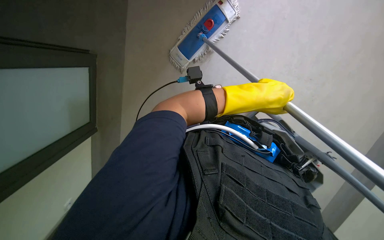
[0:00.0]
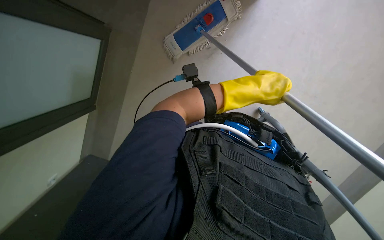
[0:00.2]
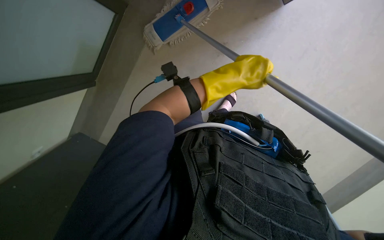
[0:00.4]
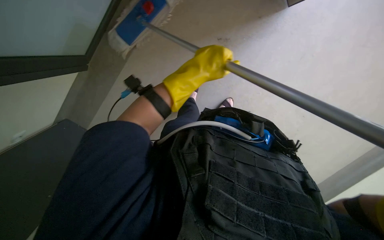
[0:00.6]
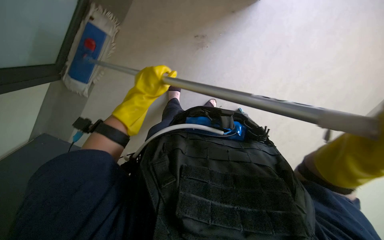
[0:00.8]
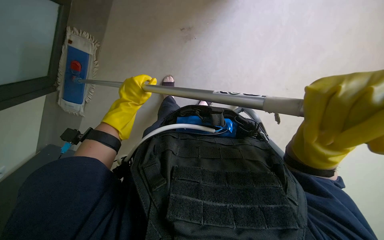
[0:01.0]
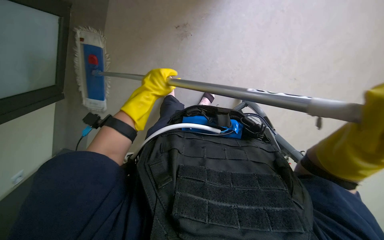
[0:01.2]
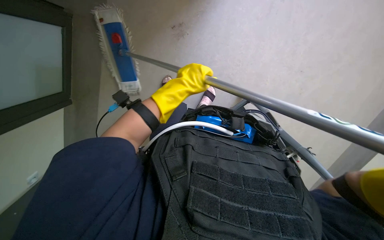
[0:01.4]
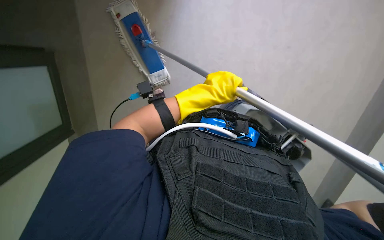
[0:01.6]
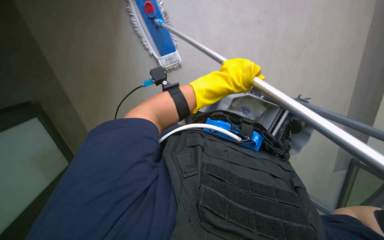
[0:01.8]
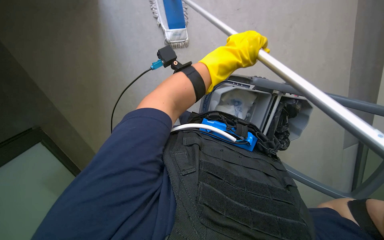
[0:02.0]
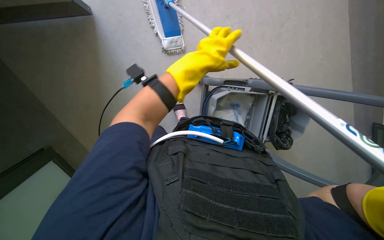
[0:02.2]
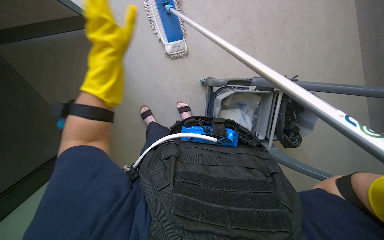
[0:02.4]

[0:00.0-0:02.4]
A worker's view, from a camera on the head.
Job: mopping floor.
The whole recording: Mopping floor with flat mop. The worker mops the floor with a flat mop, periodically cleaning the mop head in a bucket.
0:00.0 to 0:01.2: The left hand travels to the left and farther from the camera by some 15 cm.
0:01.2 to 0:02.4: The left hand goes roughly 15 cm nearer to the camera and up the picture, and goes to the right and returns, roughly 15 cm each way.

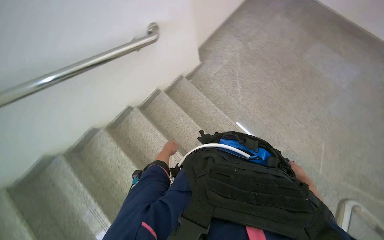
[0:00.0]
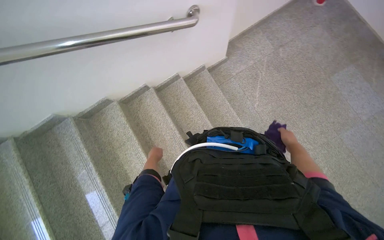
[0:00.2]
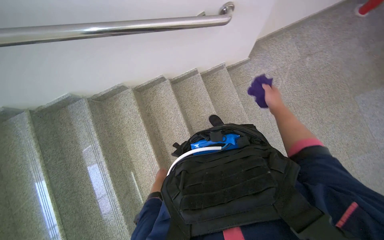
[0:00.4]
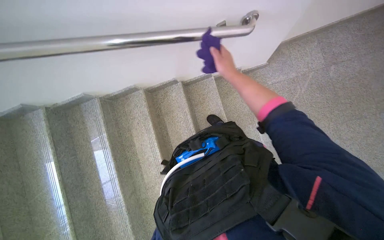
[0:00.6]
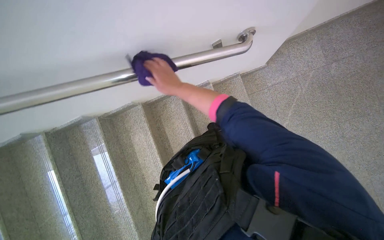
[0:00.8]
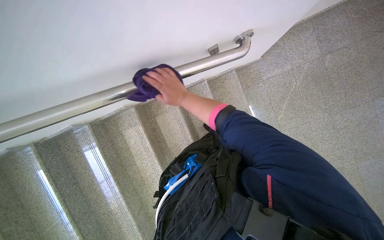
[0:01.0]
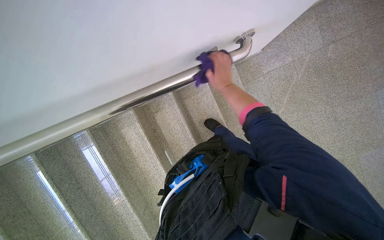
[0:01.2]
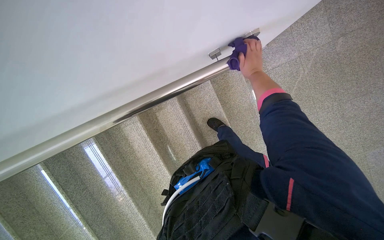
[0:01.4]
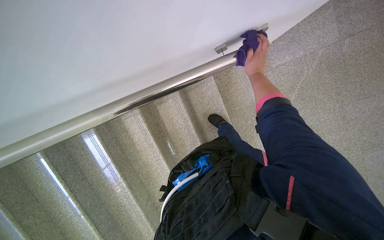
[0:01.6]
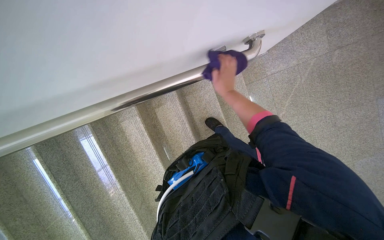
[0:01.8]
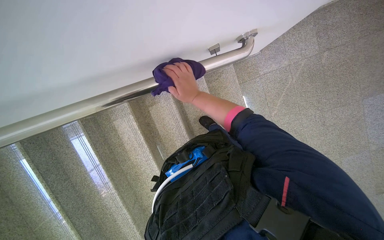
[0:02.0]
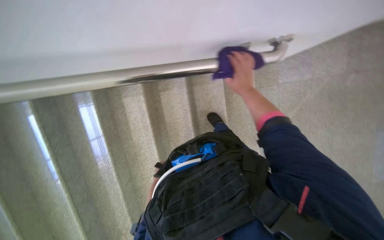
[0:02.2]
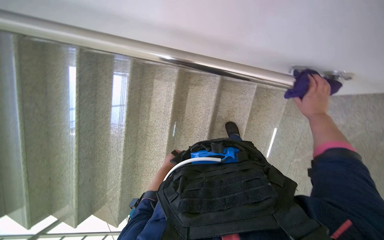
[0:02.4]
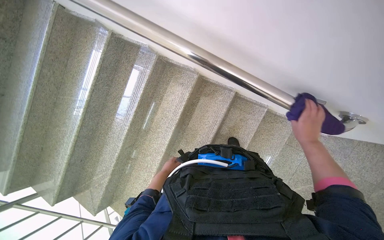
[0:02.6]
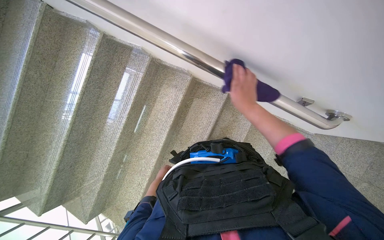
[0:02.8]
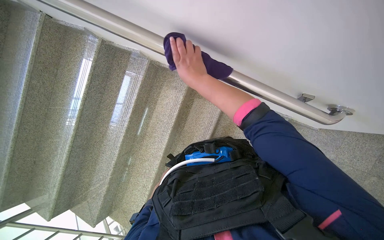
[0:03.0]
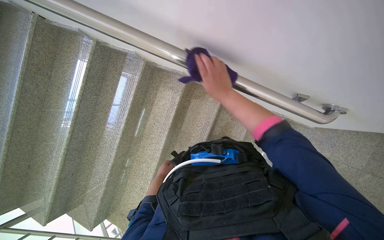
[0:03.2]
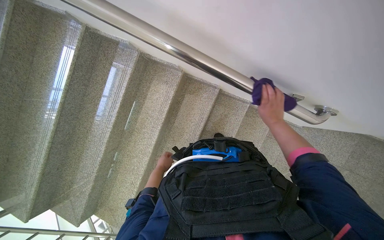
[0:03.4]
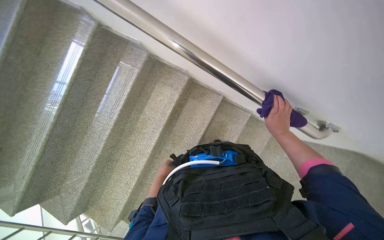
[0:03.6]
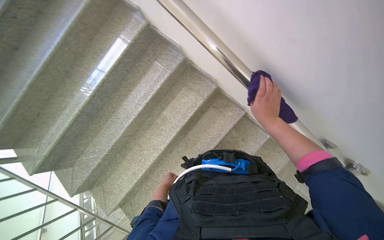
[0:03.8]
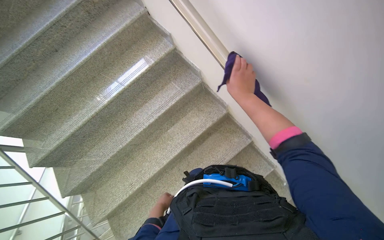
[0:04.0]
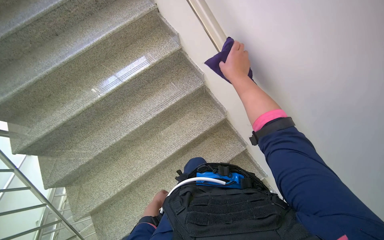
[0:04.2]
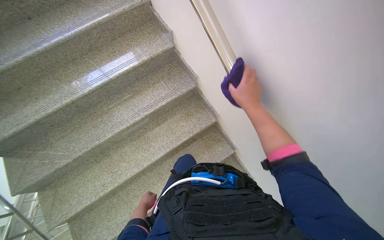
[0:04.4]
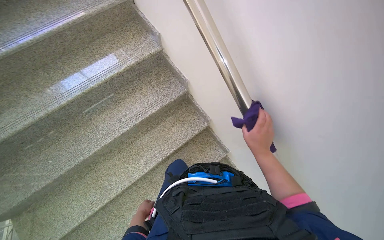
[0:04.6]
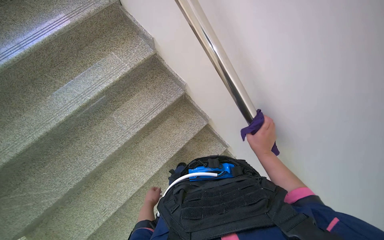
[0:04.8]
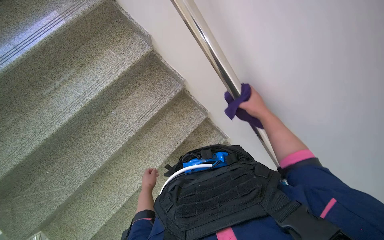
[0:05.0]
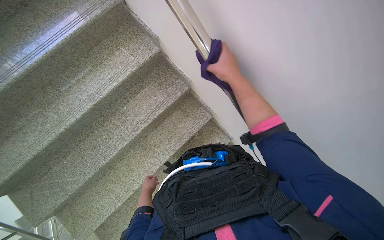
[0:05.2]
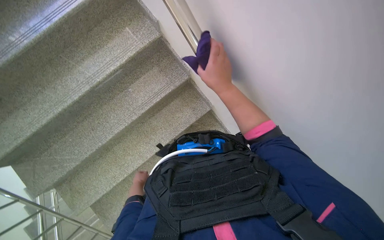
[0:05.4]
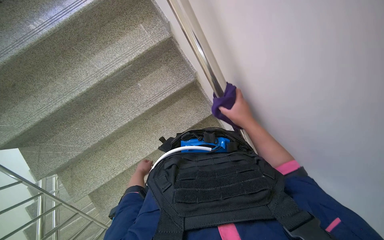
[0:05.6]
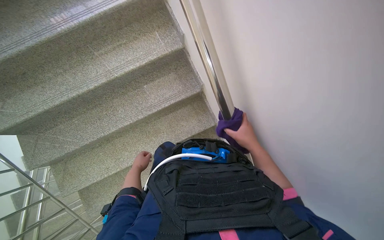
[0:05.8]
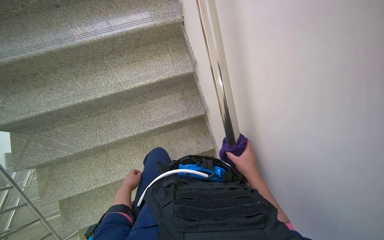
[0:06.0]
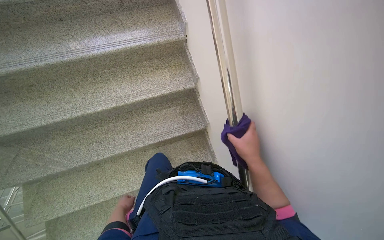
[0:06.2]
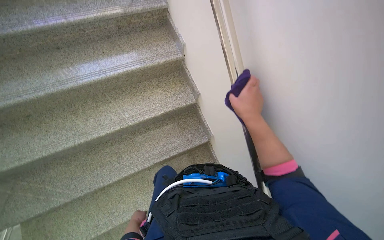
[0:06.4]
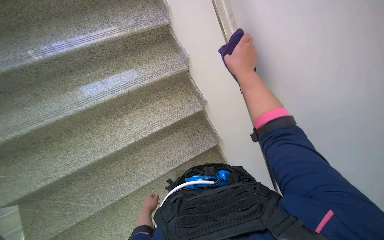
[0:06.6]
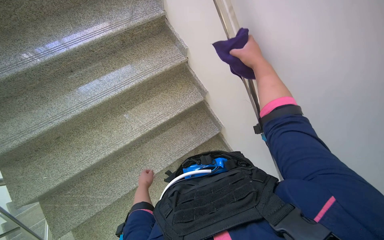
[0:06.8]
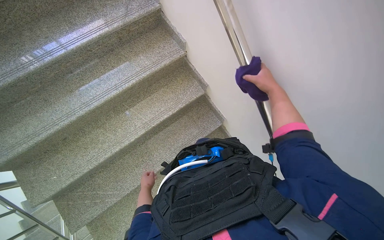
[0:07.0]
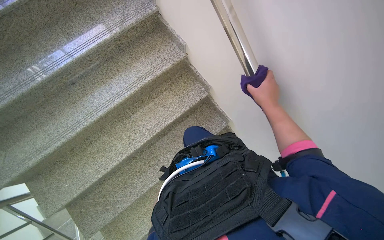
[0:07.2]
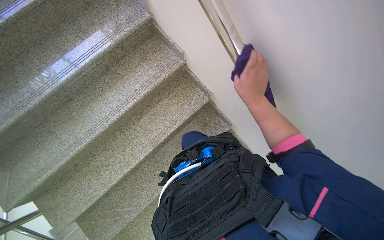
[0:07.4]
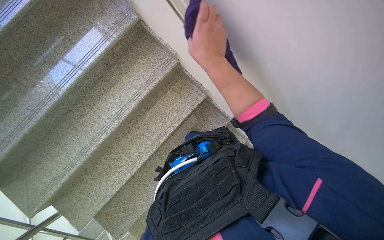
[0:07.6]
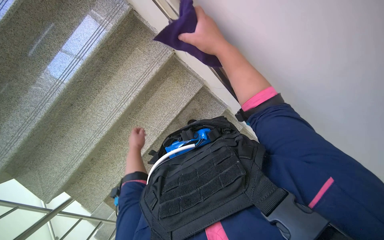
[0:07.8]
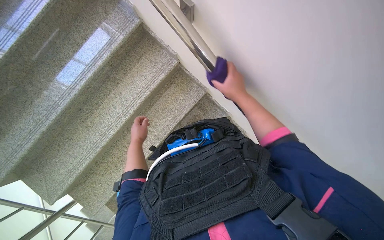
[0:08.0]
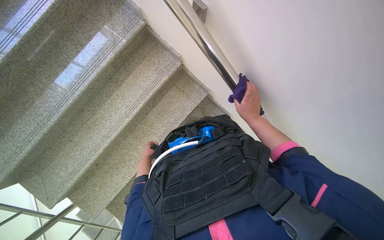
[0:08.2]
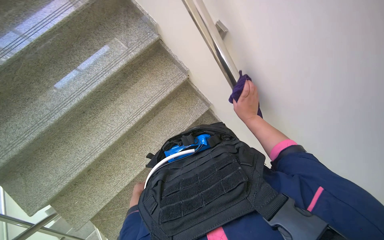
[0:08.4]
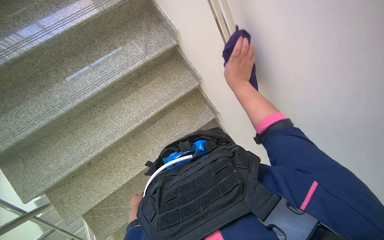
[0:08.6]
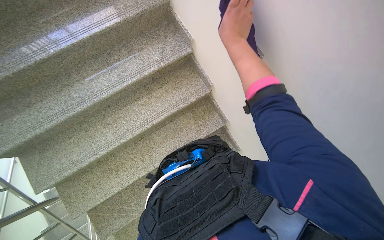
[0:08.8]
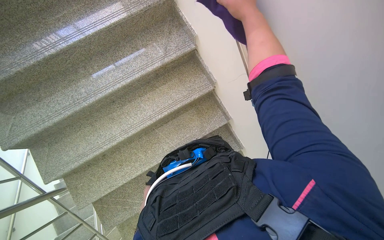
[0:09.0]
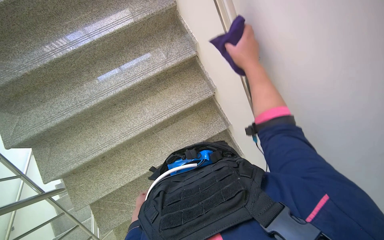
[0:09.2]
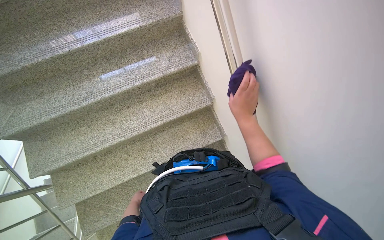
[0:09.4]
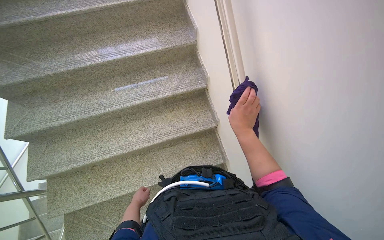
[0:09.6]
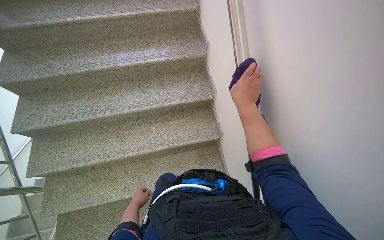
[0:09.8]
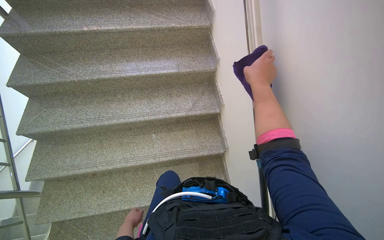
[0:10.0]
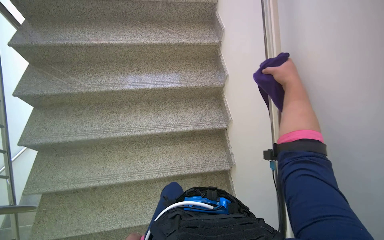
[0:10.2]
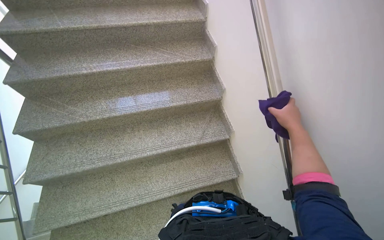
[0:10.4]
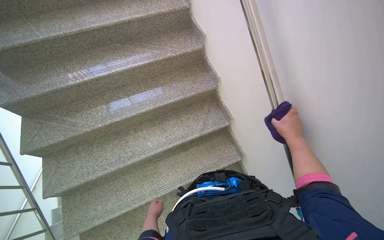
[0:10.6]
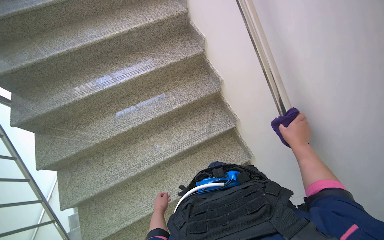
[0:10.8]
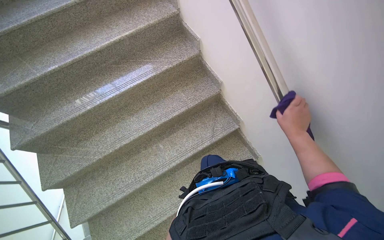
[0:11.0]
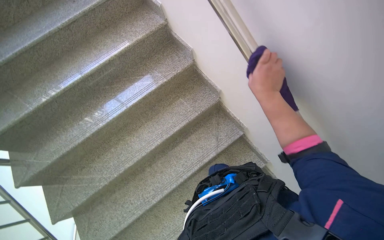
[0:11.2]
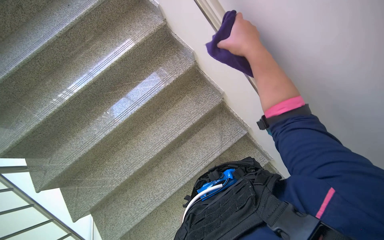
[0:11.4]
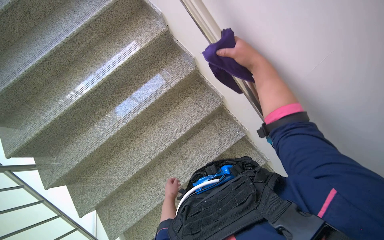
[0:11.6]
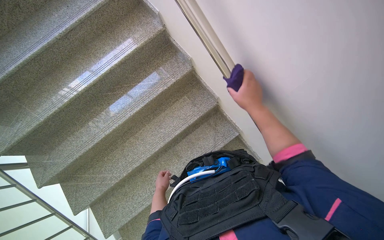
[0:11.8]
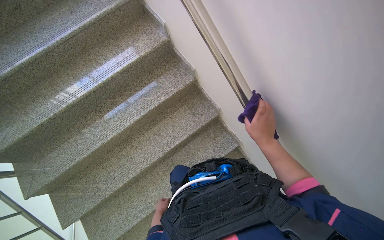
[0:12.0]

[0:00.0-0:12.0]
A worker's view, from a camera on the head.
Job: wiping surfaces.
The whole recording: Wiping wall handrail. The worker wipes the wall handrail with a purple cloth.
0:00.0 to 0:01.6: The camera travels approximately 60 cm. The camera pitches downward, by roughly 25 degrees. The scene rotates clockwise by about 25 degrees.
0:01.6 to 0:03.0: The scene turns about 45 degrees clockwise in the picture.
0:03.0 to 0:04.4: The view tilts about 15 degrees upward. The scene rotates clockwise by some 35 degrees.
0:06.0 to 0:07.6: The camera travels approximately 50 cm. The wearer looks roughly 10 degrees further downward. The scene rotates counterclockwise by some 30 degrees.
0:07.6 to 0:09.0: The right hand travels up the picture by some 15 cm.
0:09.0 to 0:10.4: The view tips upward by roughly 20 degrees.
0:10.4 to 0:12.0: The head travels some 50 cm. The view tips downward by about 15 degrees.

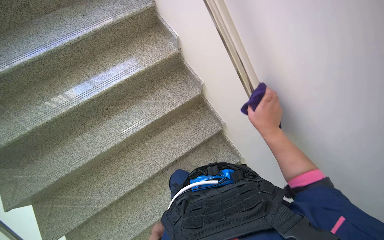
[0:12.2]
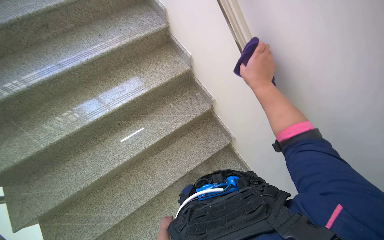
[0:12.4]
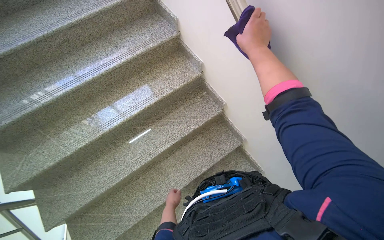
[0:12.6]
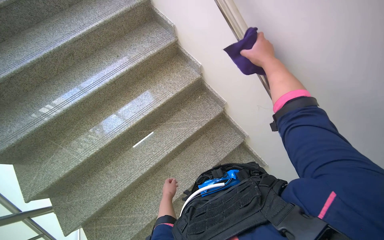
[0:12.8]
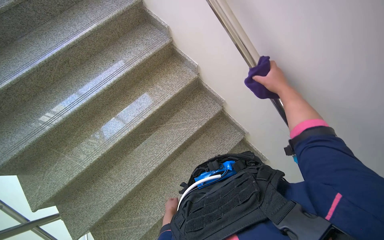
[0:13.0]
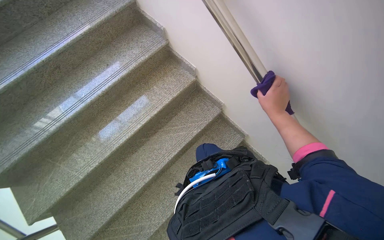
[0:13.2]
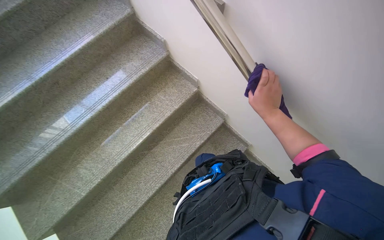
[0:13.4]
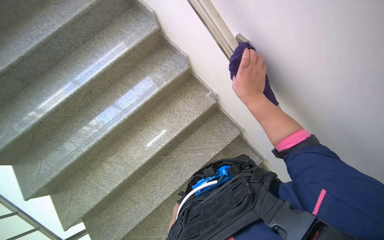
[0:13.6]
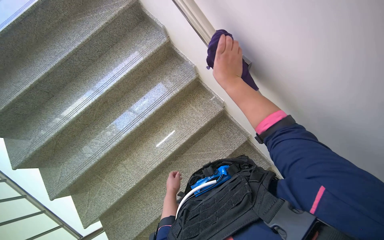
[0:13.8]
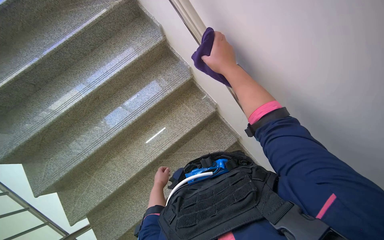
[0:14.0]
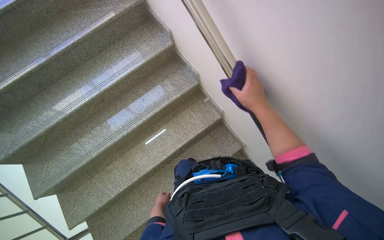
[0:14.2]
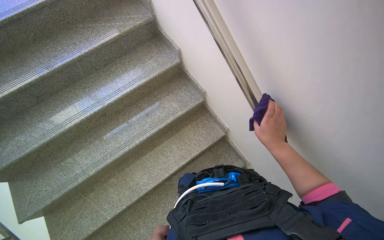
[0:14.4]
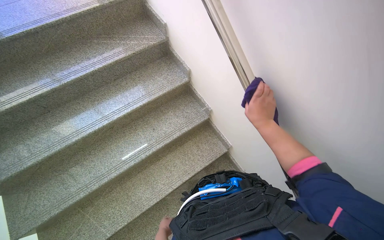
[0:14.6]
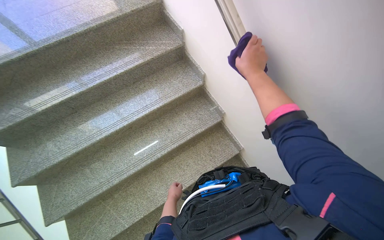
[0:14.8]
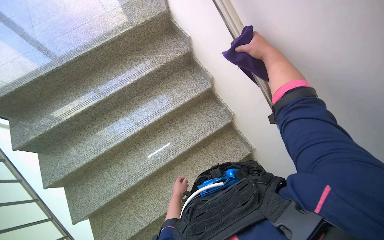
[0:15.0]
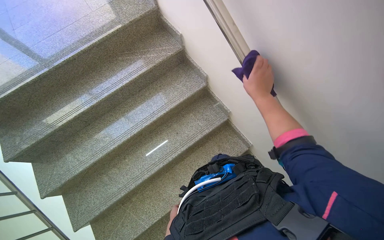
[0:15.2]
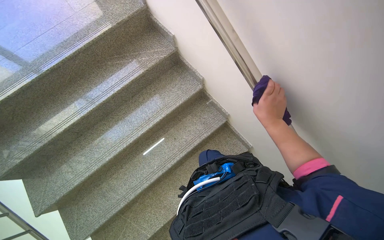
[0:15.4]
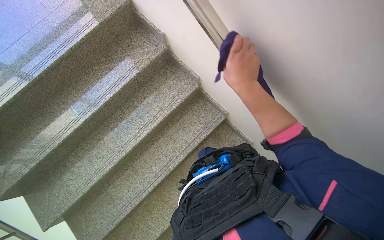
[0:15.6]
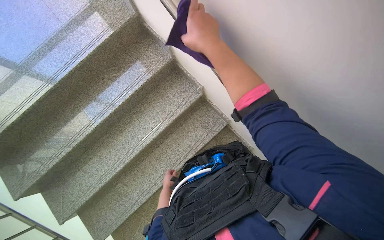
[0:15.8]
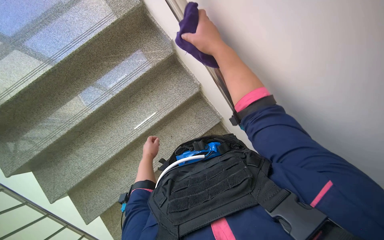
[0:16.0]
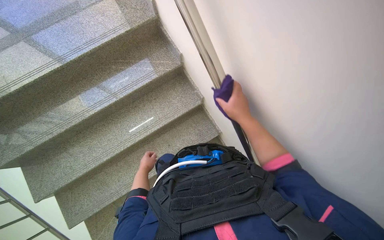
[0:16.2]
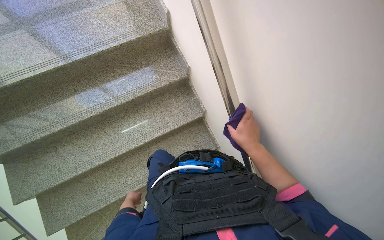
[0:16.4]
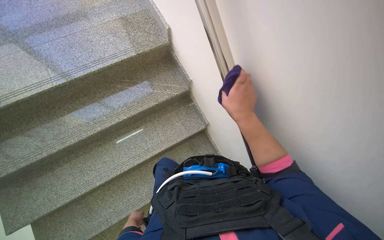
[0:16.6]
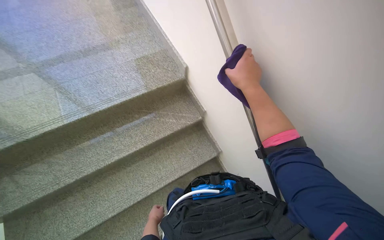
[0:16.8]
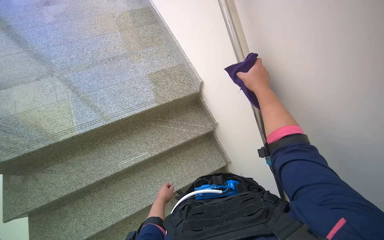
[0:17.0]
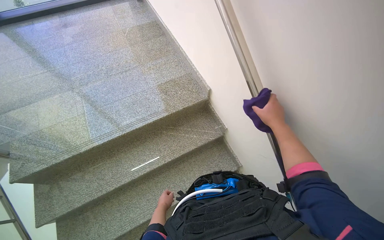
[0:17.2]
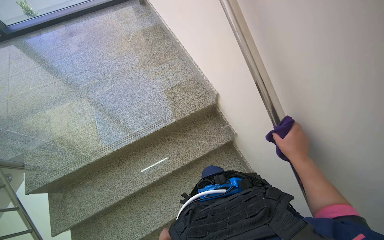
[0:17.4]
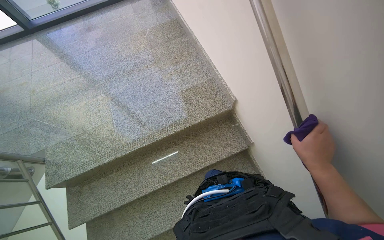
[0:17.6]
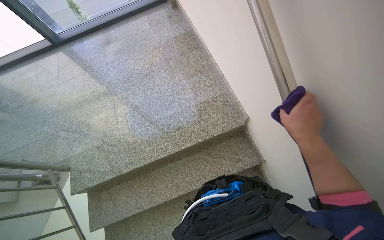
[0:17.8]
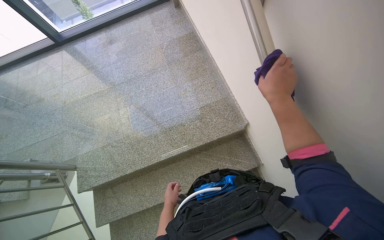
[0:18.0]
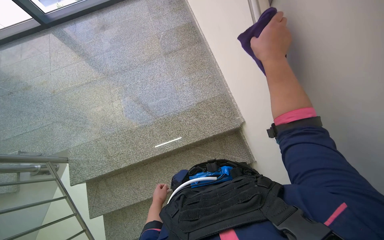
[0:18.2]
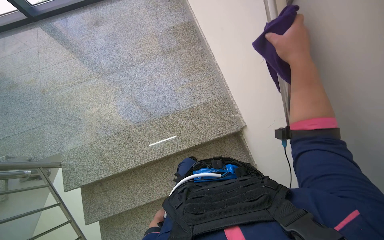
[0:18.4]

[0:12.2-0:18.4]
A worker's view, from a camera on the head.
Job: wiping surfaces.
The whole recording: Wiping wall handrail. The worker wipes the wall handrail with a purple cloth.
0:12.2 to 0:13.8: The camera travels about 50 cm.
0:13.8 to 0:15.4: The camera travels some 50 cm.
0:15.4 to 0:16.8: The camera travels approximately 40 cm.
0:16.8 to 0:18.4: The camera travels some 50 cm.
